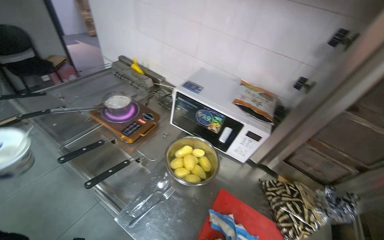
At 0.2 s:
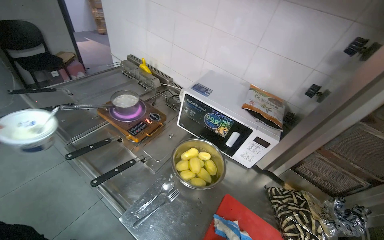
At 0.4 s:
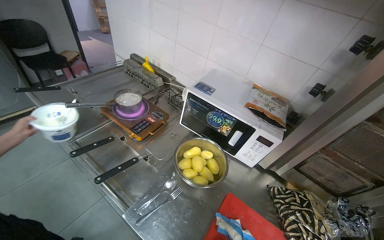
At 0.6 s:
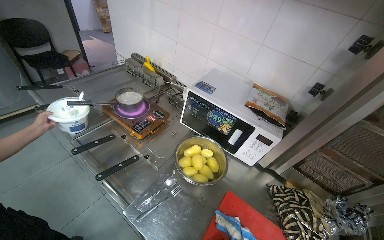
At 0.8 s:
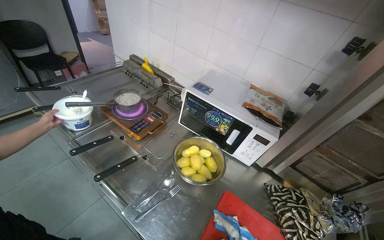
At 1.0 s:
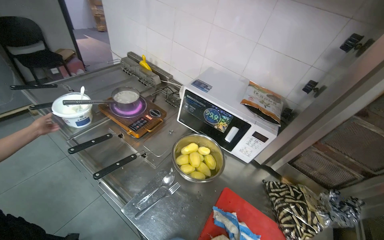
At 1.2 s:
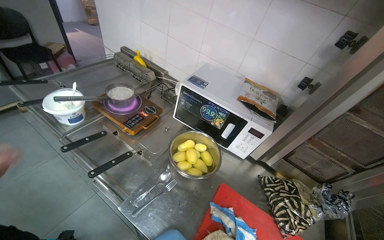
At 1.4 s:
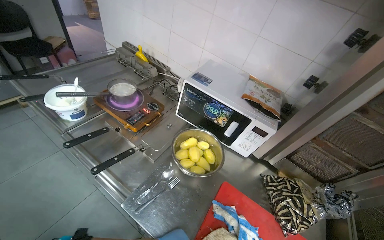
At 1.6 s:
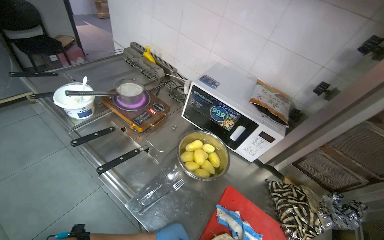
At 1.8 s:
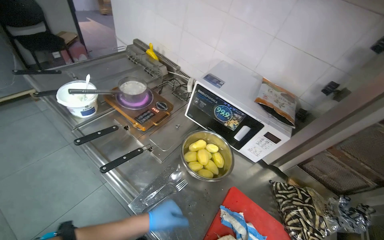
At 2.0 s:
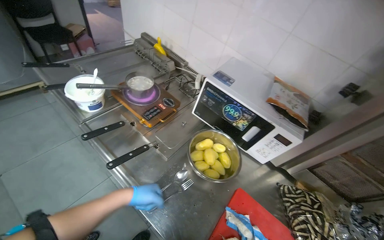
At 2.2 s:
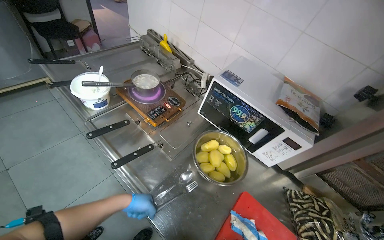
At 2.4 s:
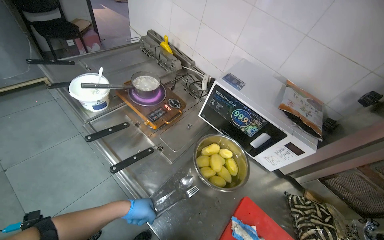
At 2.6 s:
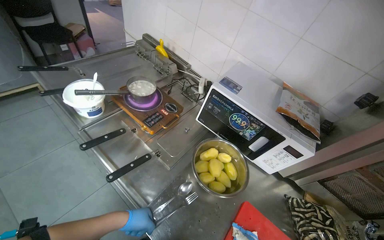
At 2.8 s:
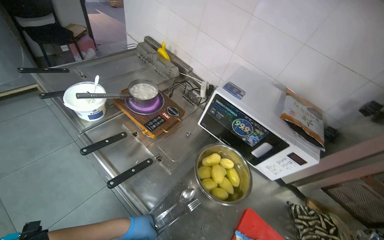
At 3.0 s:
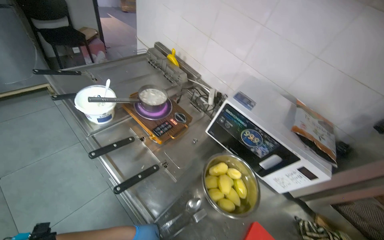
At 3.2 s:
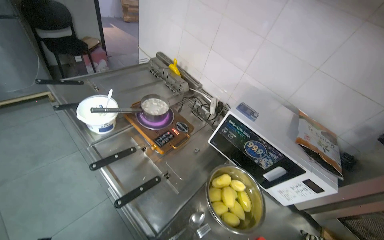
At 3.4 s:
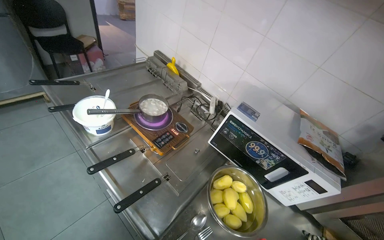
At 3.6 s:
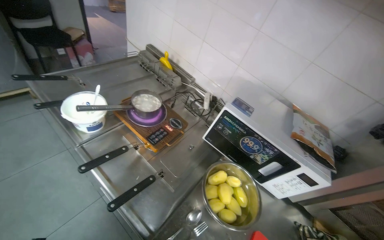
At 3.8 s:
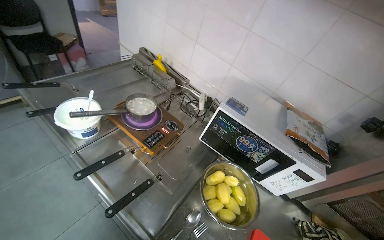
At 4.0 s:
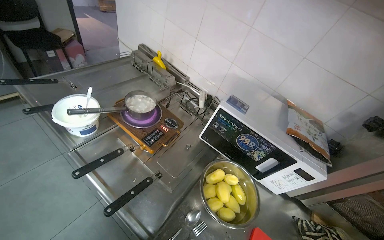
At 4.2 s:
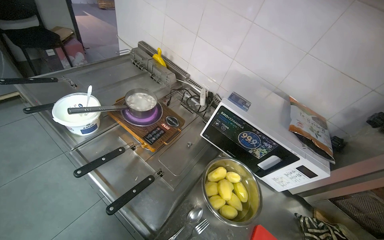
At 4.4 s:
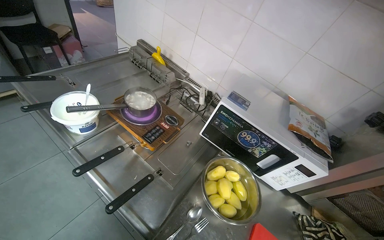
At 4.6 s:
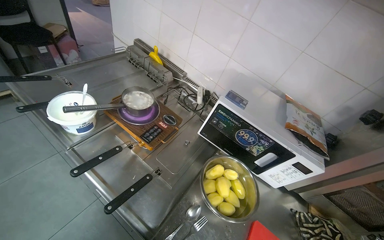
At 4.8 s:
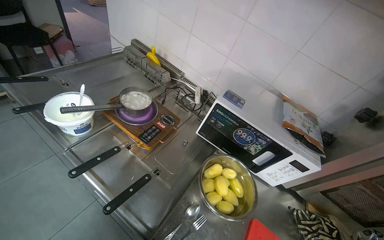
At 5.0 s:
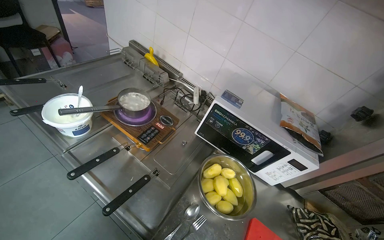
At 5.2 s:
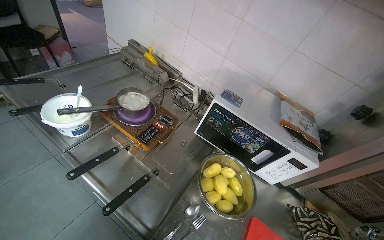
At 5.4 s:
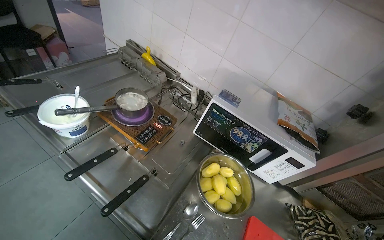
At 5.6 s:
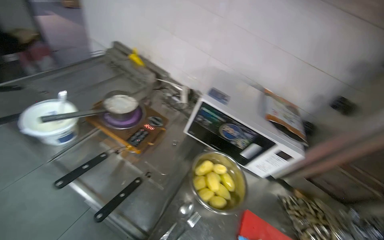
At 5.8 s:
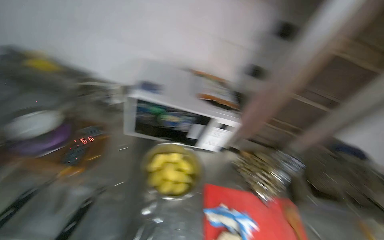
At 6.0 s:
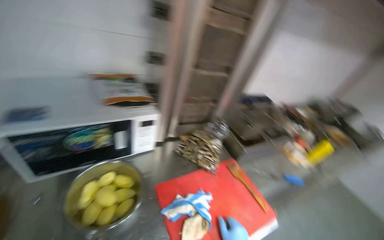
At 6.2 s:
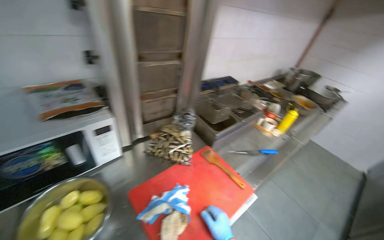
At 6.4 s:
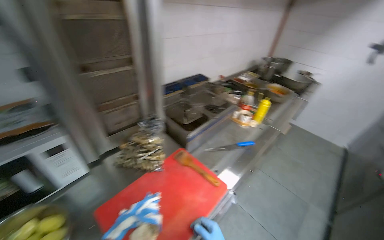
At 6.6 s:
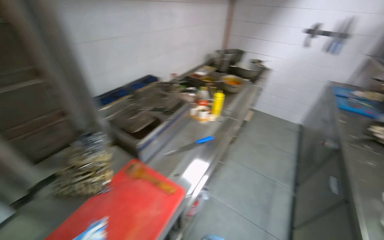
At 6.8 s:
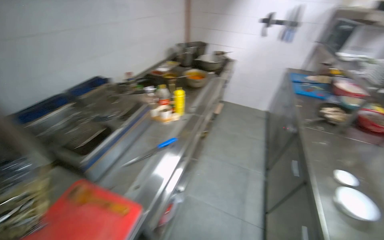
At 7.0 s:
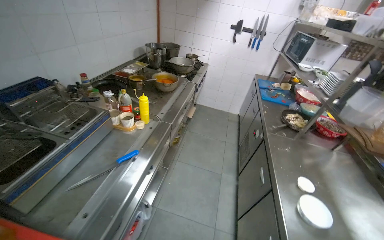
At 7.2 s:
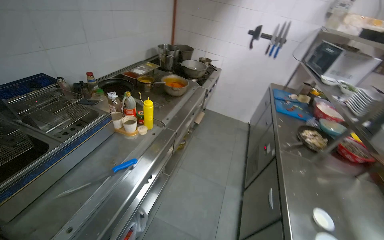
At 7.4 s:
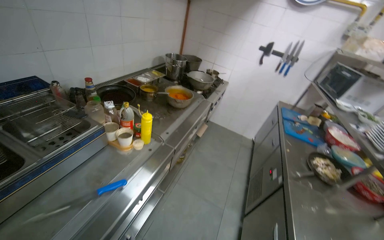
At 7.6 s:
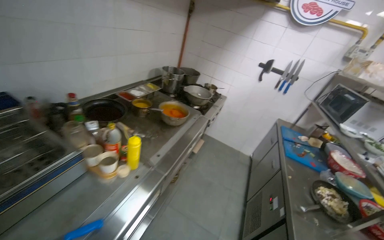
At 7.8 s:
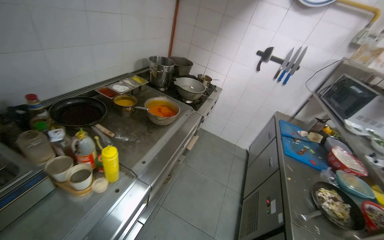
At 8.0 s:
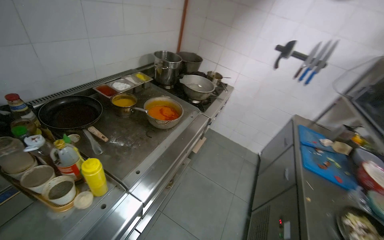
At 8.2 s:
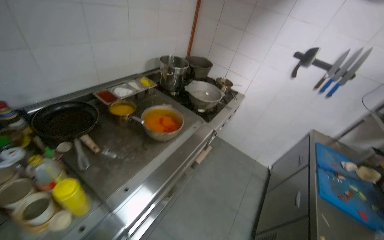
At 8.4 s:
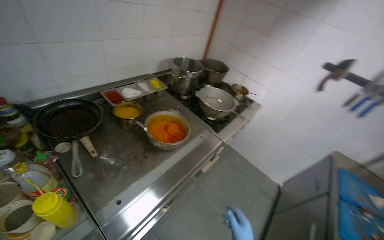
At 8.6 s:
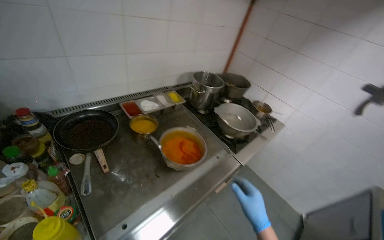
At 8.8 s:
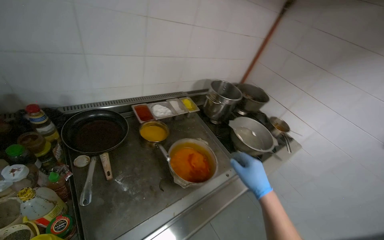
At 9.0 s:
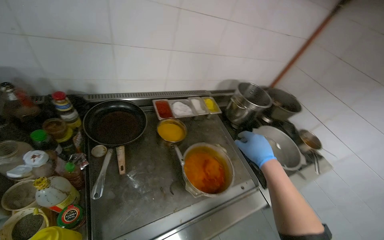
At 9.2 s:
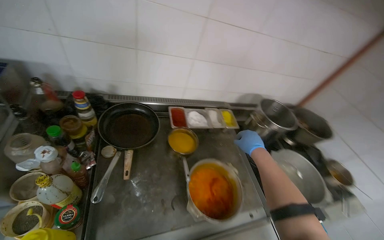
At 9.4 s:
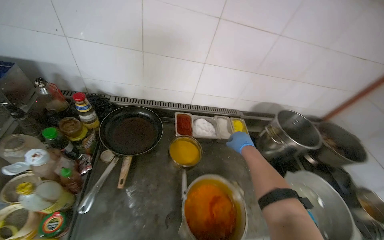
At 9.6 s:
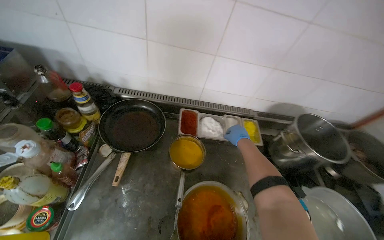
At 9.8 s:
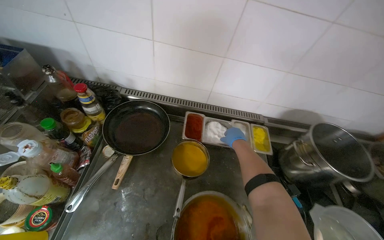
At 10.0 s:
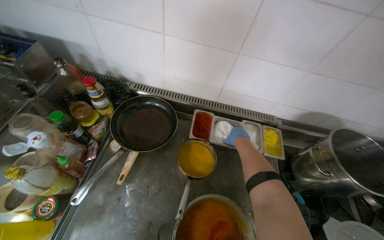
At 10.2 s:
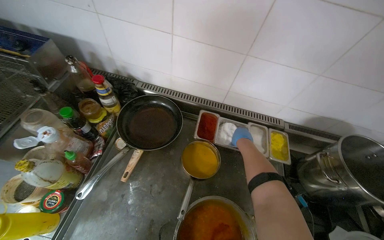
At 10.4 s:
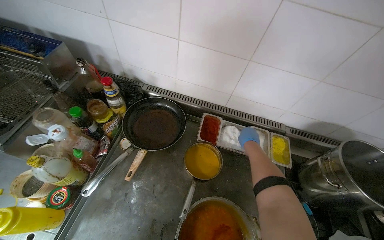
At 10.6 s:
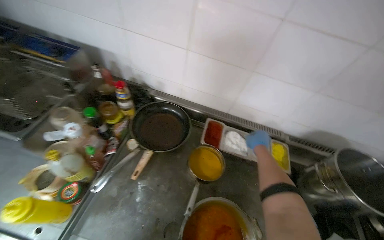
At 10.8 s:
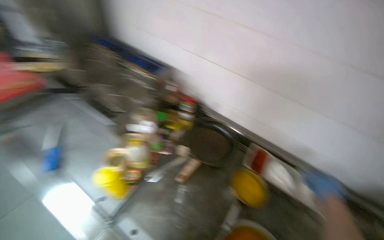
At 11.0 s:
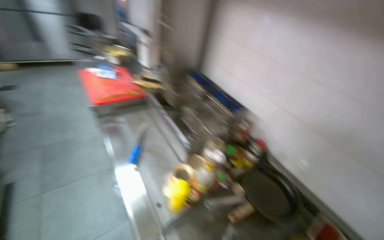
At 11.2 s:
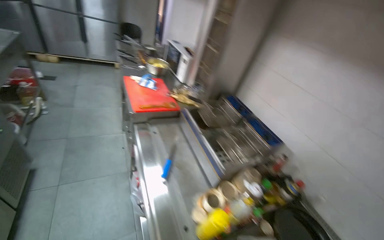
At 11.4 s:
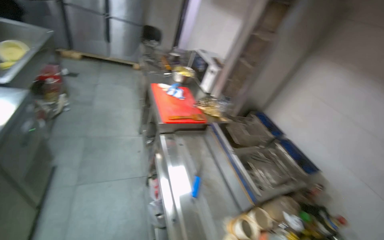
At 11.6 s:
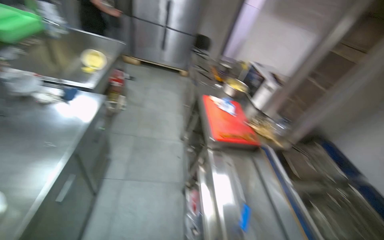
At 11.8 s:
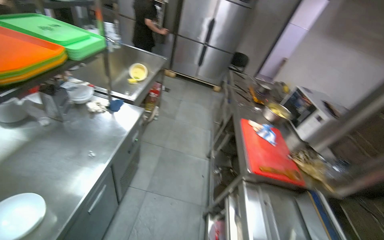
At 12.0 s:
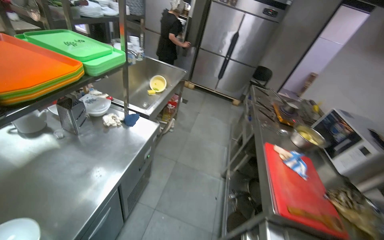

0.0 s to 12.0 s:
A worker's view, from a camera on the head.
Job: cooking food.
The whole recording: Stirring ingredients in pot on cooker. The worker stirs ingredients in a pot on the cooker, adding small items and potatoes.
4.4 to 6.0 s: The wearer's head swings approximately 60 degrees to the right.
6.0 to 7.6 s: The camera travels roughly 1 m. The wearer looks approximately 40 degrees further to the right.
7.6 to 9.0 s: The camera travels approximately 70 cm. The wearer's head swings approximately 40 degrees to the left.
9.0 to 10.4 s: The wearer's head swings about 35 degrees to the left.
10.4 to 12.0 s: The camera is carried approximately 1 m. The head turns to the left by some 90 degrees. The view tips upward by about 35 degrees.

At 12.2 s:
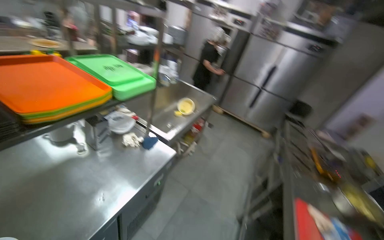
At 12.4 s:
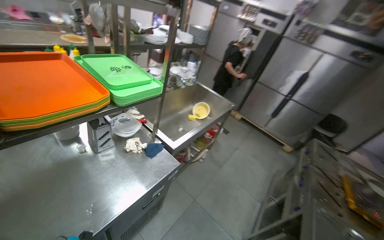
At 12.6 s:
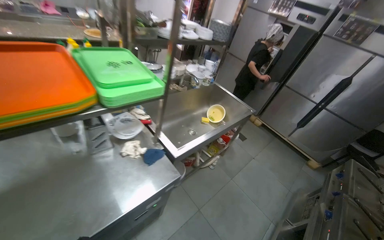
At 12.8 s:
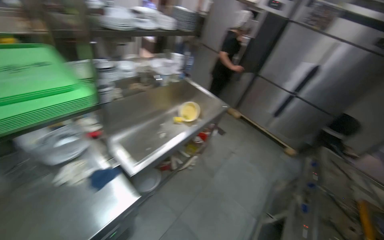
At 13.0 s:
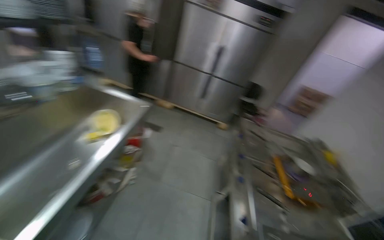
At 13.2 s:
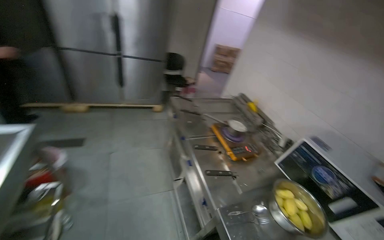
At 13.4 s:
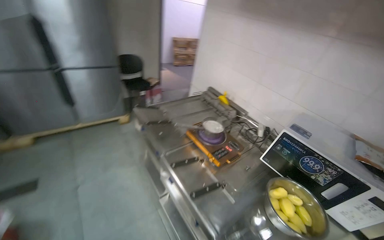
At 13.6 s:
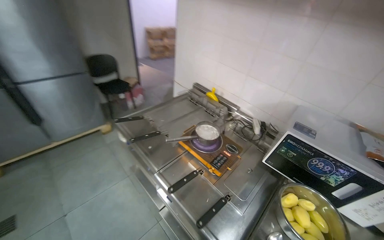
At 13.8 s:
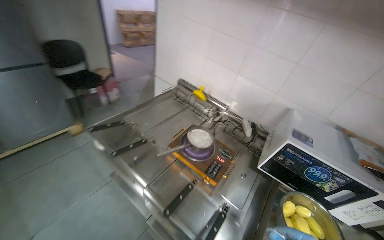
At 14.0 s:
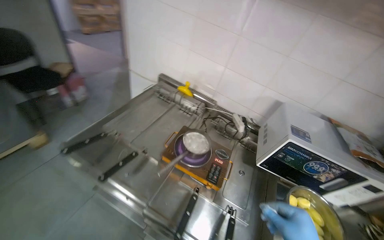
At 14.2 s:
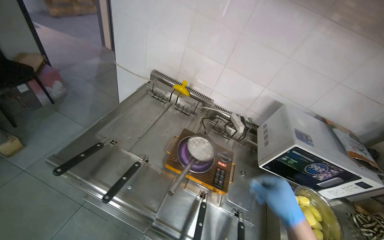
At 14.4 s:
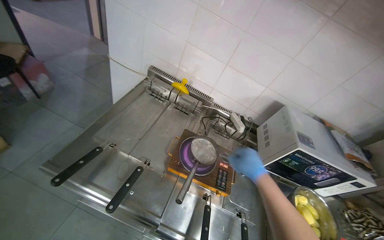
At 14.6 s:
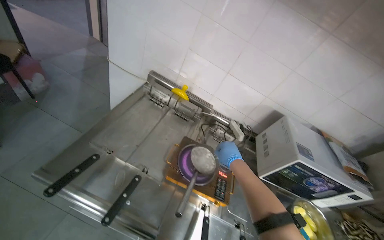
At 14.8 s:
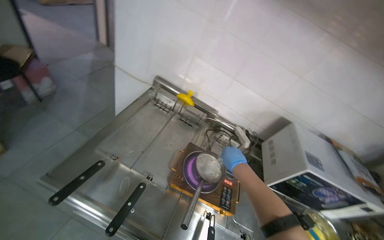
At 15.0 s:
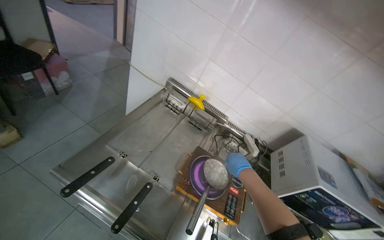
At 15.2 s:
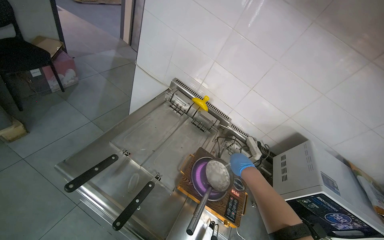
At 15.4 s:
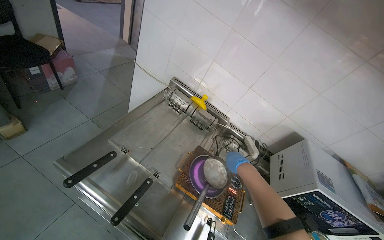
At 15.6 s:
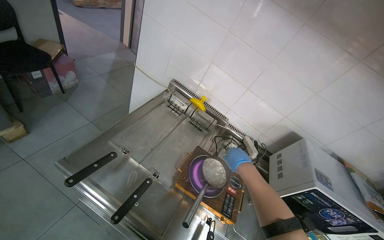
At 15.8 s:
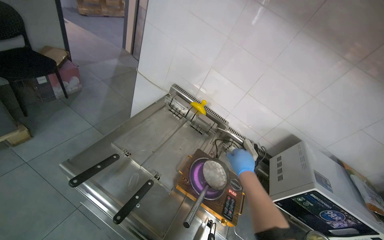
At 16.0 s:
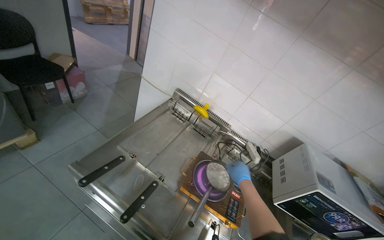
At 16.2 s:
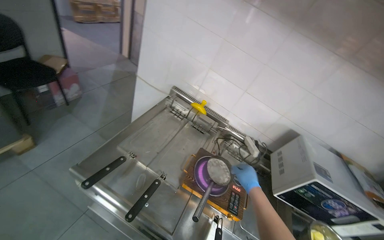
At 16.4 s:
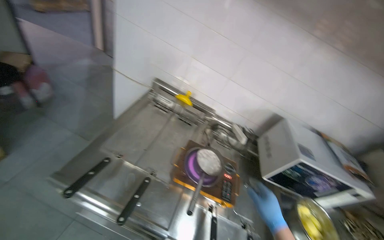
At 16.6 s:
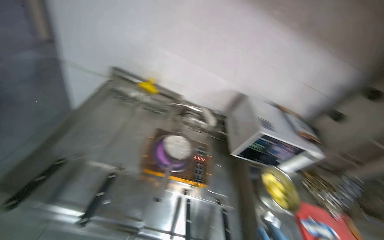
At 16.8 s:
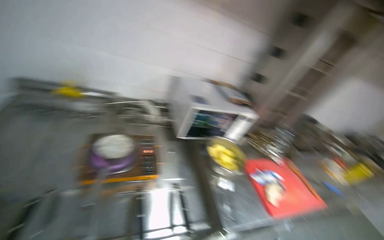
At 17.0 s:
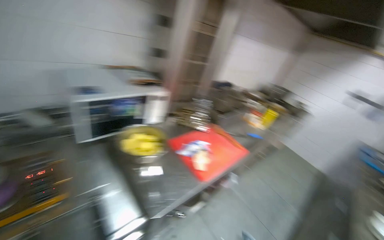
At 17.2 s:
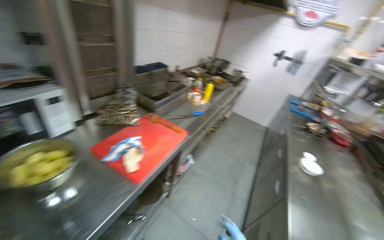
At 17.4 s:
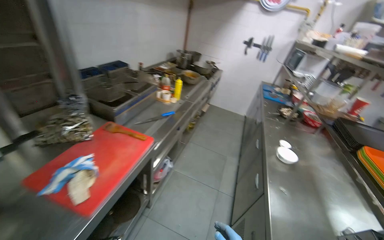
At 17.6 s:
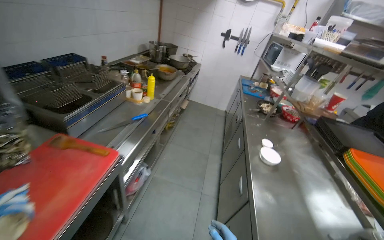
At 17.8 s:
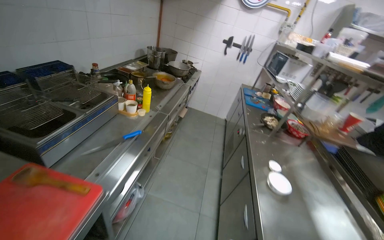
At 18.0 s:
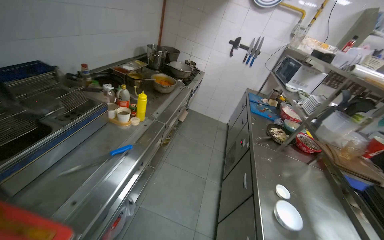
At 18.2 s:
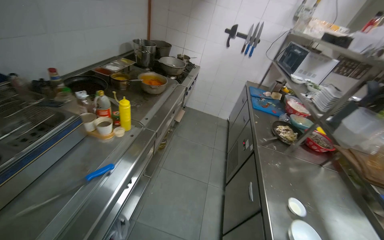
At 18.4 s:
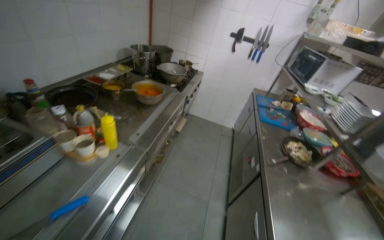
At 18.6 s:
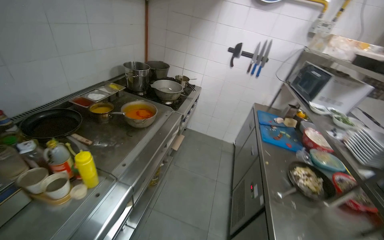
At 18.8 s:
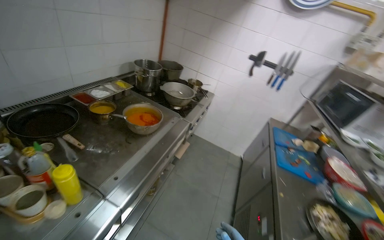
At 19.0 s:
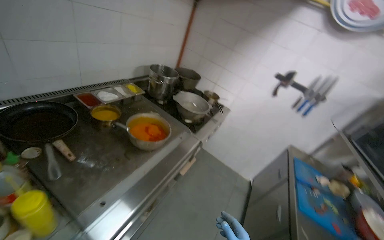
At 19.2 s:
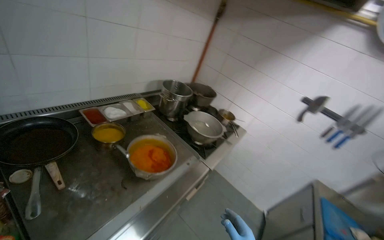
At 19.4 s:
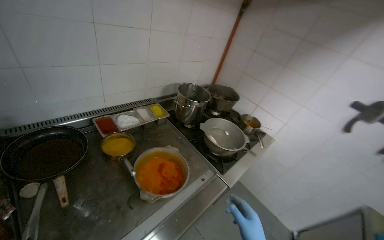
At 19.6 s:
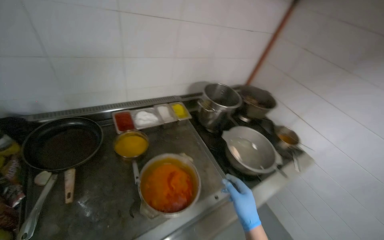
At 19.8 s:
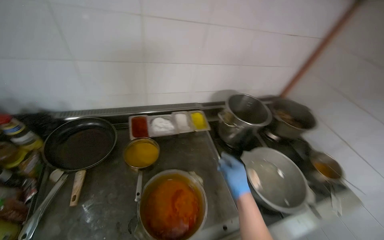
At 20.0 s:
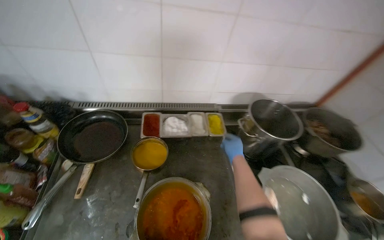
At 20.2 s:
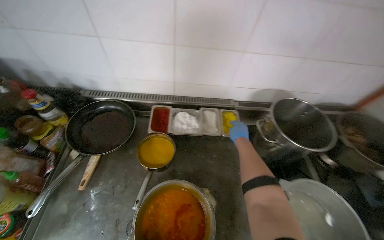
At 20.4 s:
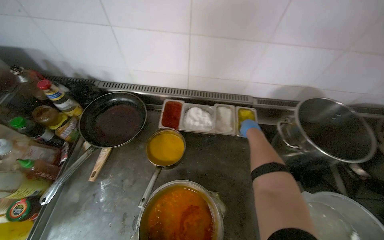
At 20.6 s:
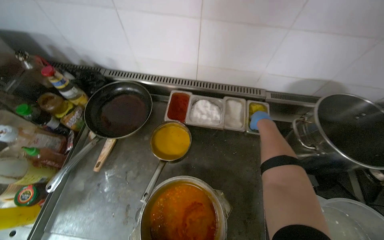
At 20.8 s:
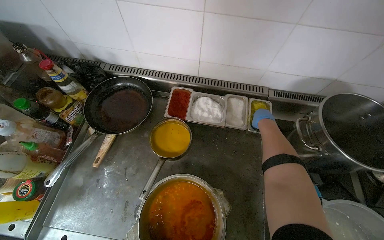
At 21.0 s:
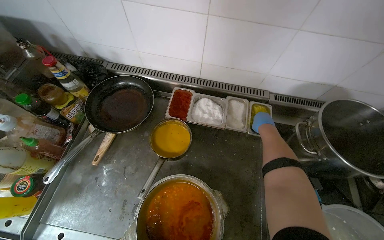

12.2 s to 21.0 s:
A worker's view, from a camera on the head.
Job: cooking food.
The whole recording: Stirring ingredients in pot on cooker. The worker stirs ingredients in a pot on the cooker, adding small items and potatoes.
12.2 to 13.6 s: The camera is carried roughly 1.5 m. The wearer's head swings roughly 70 degrees to the right. The wearer looks roughly 20 degrees further downward.
13.6 to 15.2 s: The camera is carried approximately 60 cm. The view swings some 25 degrees to the right.
15.2 to 16.6 s: The camera is carried about 1 m. The camera pitches upward, by some 15 degrees.
16.6 to 18.0 s: The head travels approximately 1.5 m. The wearer looks about 80 degrees further to the right. The view tilts roughly 15 degrees downward.
18.0 to 19.6 s: The head travels about 1.5 m. The wearer's head swings roughly 45 degrees to the left.
19.6 to 21.0 s: The head rotates about 40 degrees to the left. The wearer looks about 15 degrees further downward.
